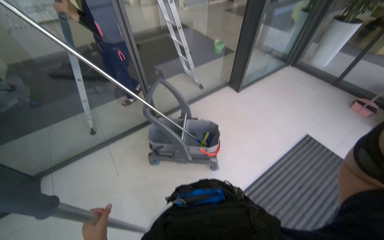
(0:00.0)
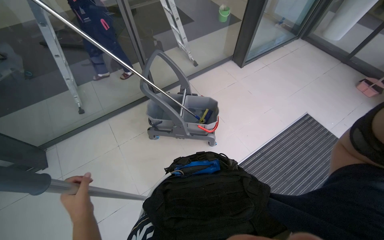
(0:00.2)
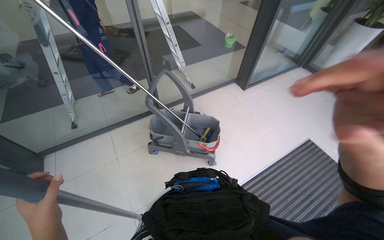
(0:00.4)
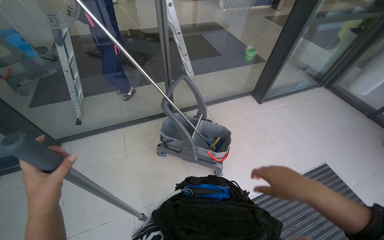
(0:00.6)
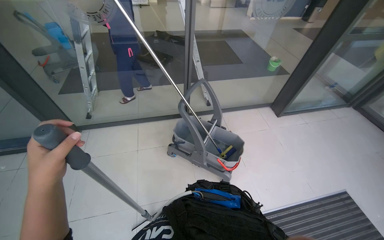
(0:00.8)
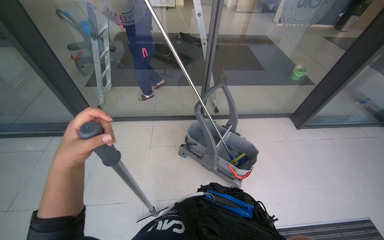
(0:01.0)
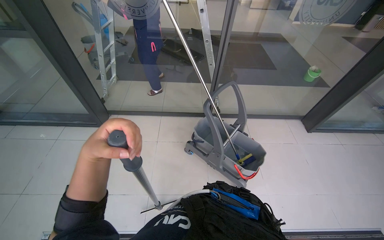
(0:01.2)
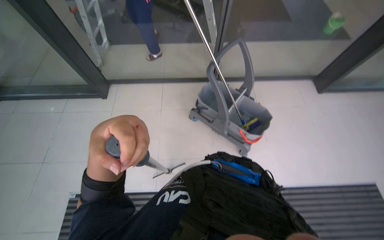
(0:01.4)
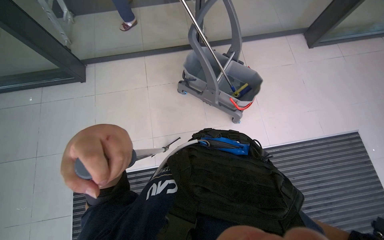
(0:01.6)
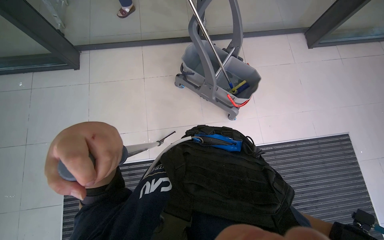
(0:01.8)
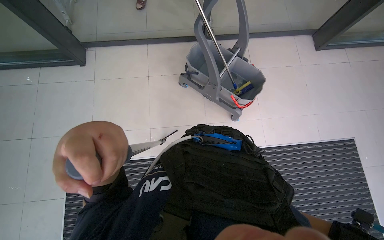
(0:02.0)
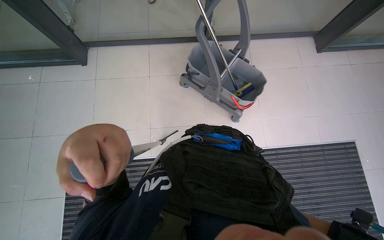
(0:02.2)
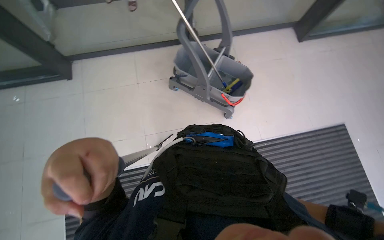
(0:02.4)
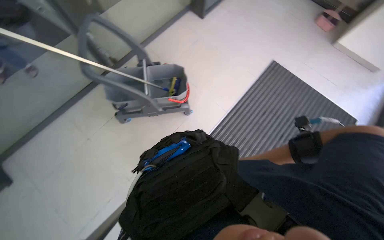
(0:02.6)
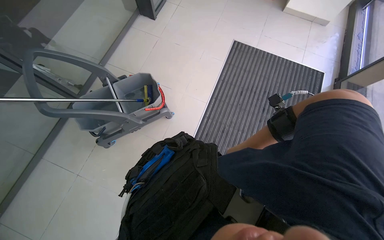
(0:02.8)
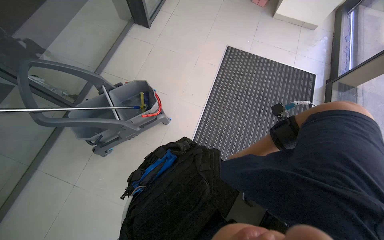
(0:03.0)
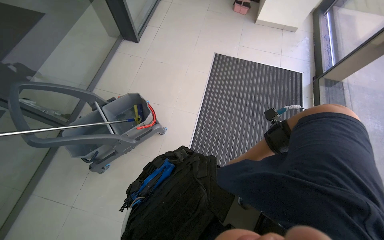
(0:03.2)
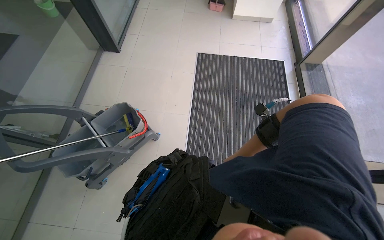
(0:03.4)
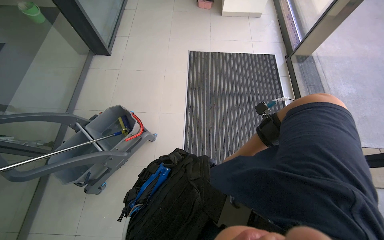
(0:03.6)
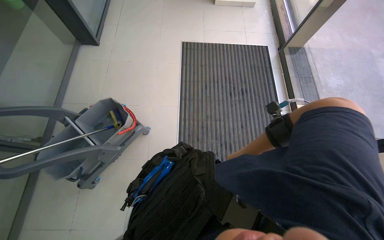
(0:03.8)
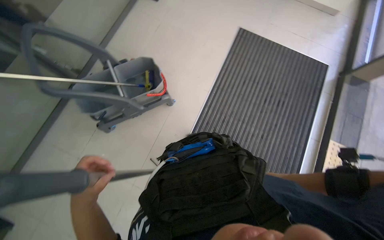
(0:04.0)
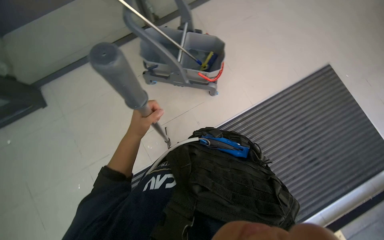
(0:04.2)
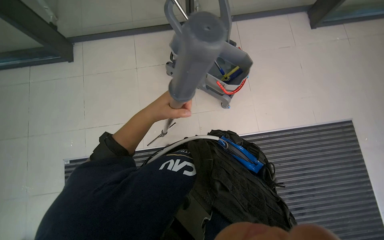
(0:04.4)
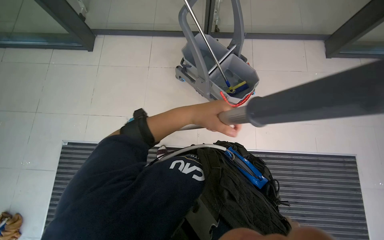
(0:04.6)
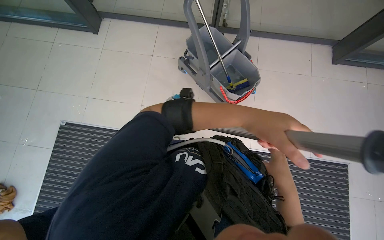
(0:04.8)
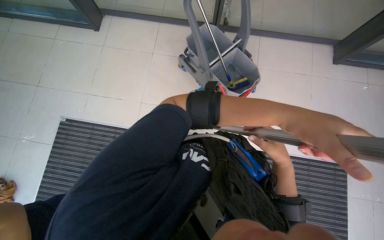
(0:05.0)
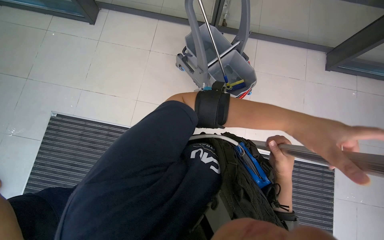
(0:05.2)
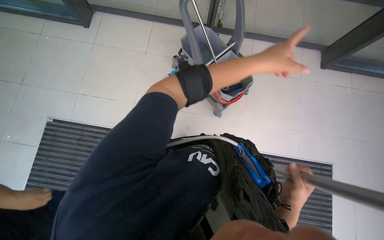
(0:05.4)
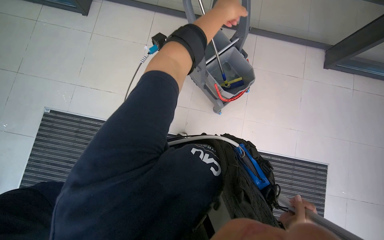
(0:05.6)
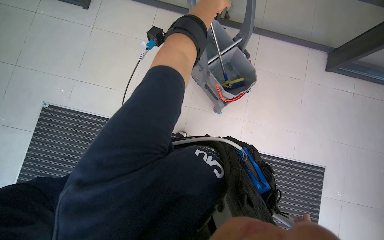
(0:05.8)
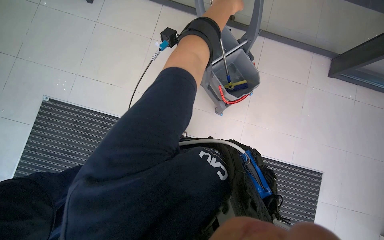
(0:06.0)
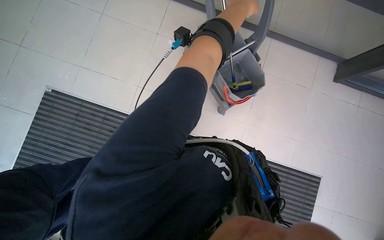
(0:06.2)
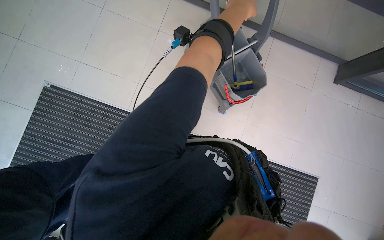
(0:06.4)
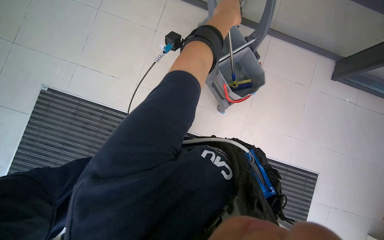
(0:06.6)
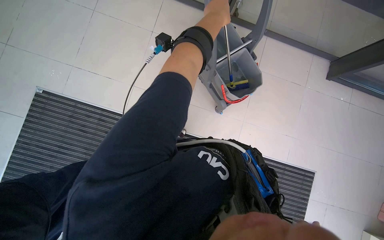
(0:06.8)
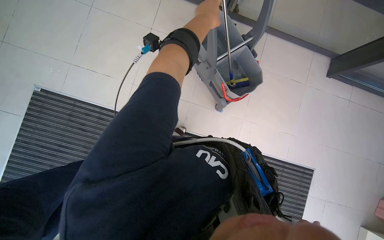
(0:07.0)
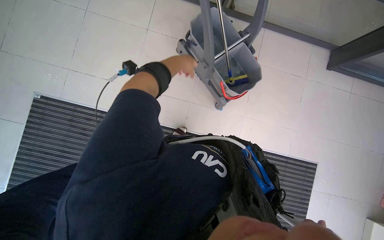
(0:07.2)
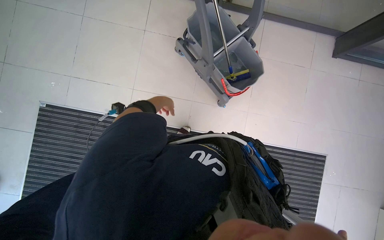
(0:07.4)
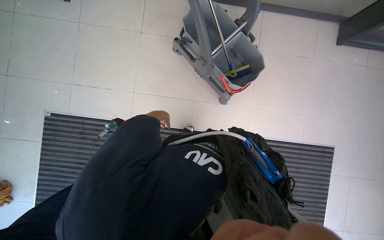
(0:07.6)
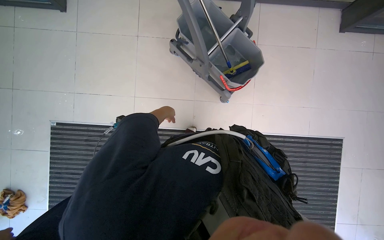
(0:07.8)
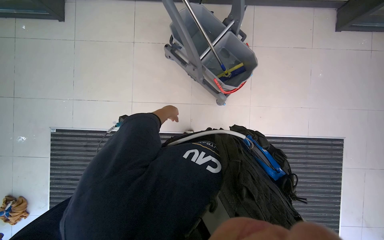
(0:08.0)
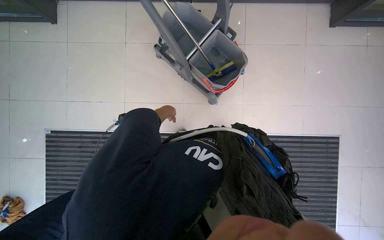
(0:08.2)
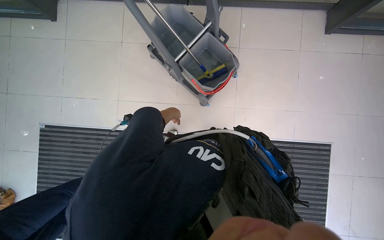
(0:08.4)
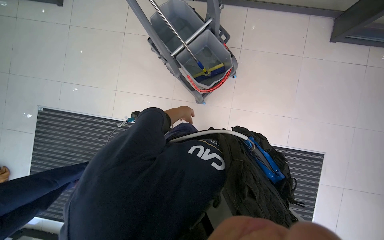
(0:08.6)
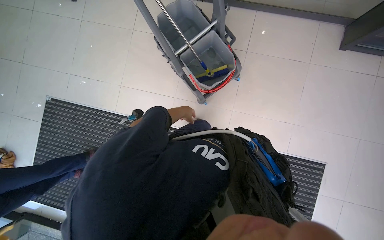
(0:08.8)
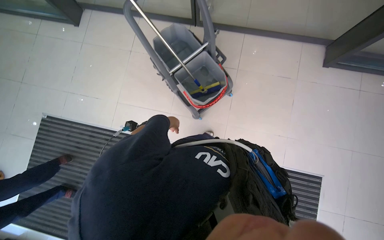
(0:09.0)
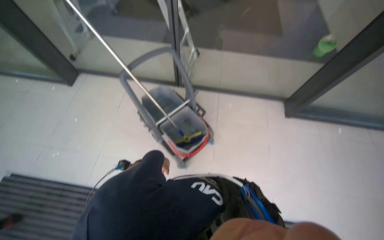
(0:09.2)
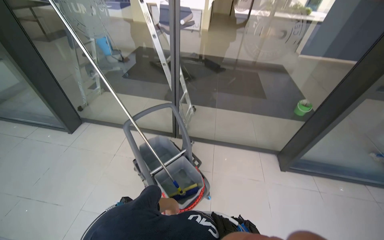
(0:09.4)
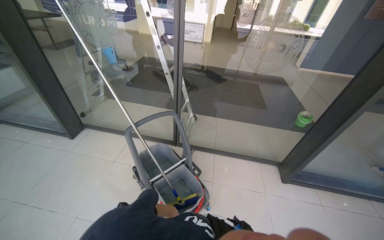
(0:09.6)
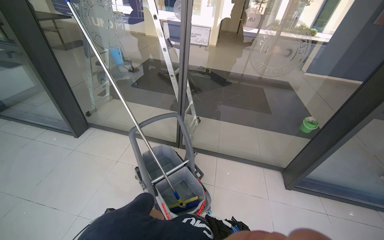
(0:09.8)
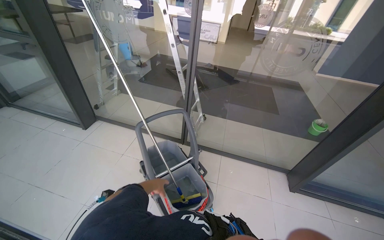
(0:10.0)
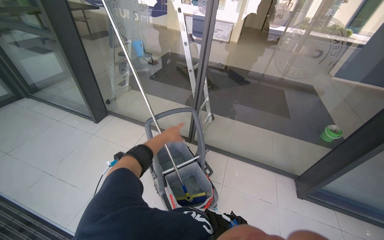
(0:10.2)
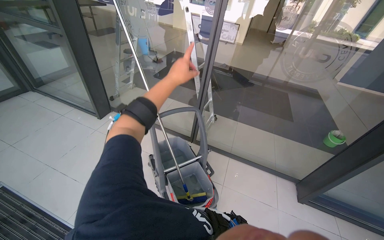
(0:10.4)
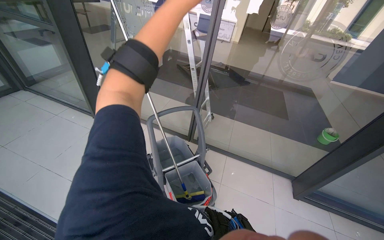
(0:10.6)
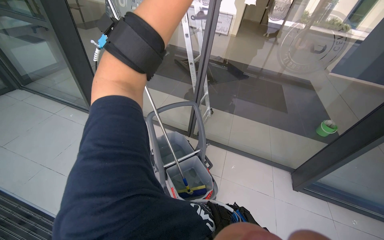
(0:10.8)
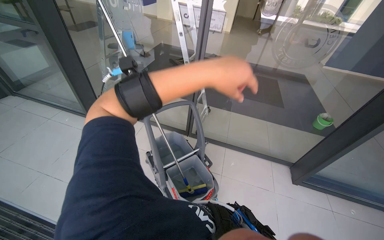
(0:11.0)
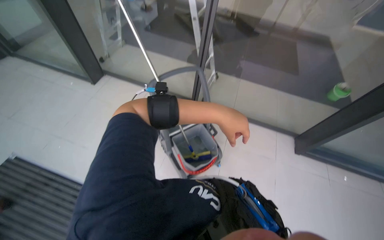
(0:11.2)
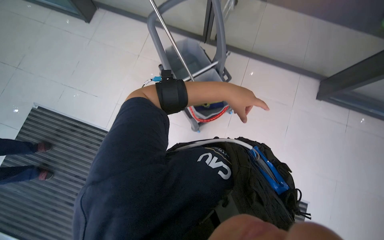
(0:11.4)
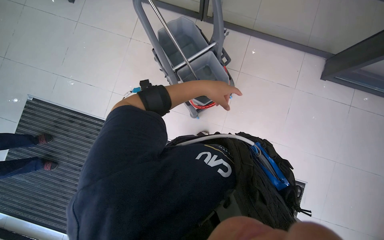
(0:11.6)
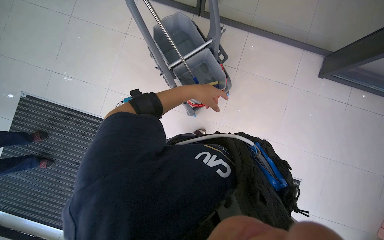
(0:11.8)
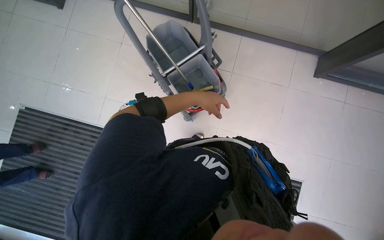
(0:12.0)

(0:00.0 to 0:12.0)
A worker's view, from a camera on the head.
Job: cleaning windows.
The whole recording: Cleaning glass windows. The worker cleans the large glass windows using a squeegee on a long pole and a cloth.
0:00.0 - 0:01.6: The head rotates approximately 25 degrees to the left. The camera pitches downward, by roughly 25 degrees.
0:01.6 - 0:03.0: The wearer looks some 60 degrees further to the right.
0:03.0 - 0:04.4: Everything in view rotates some 60 degrees clockwise.
0:09.0 - 0:10.4: The camera pitches upward, by approximately 40 degrees.
0:10.4 - 0:12.0: The wearer looks approximately 45 degrees further downward.

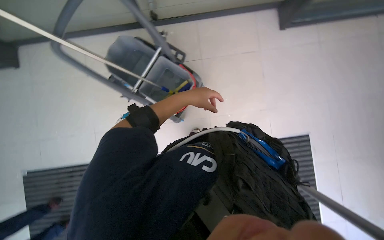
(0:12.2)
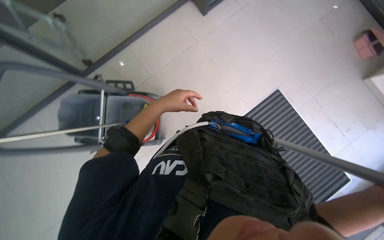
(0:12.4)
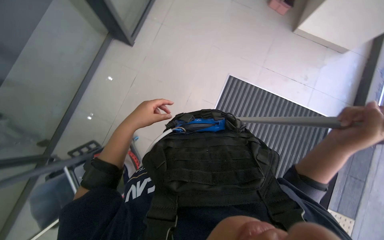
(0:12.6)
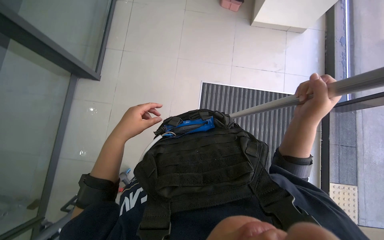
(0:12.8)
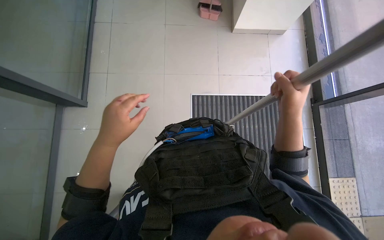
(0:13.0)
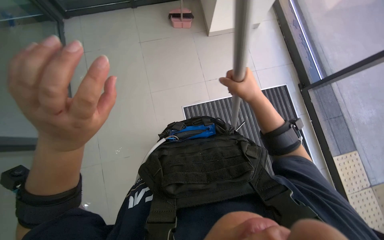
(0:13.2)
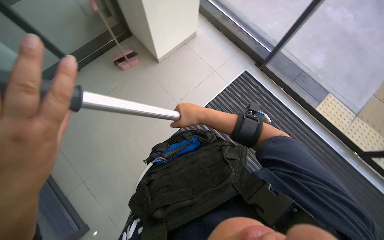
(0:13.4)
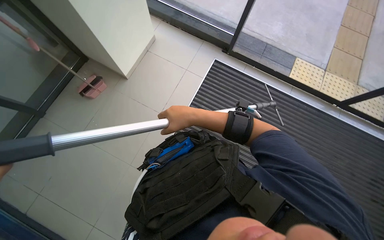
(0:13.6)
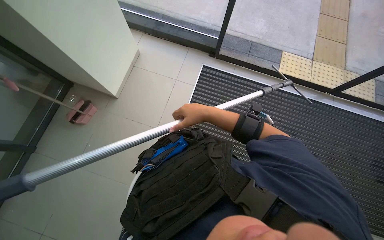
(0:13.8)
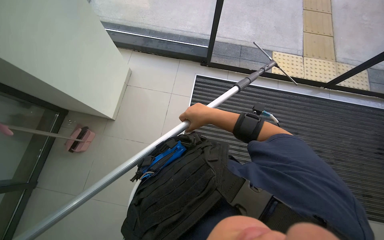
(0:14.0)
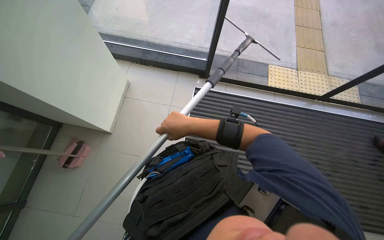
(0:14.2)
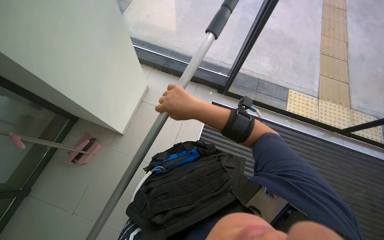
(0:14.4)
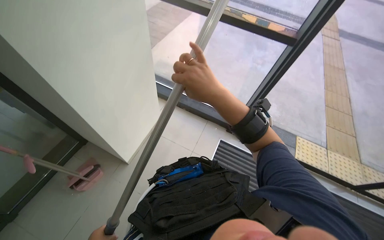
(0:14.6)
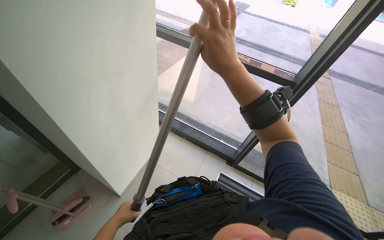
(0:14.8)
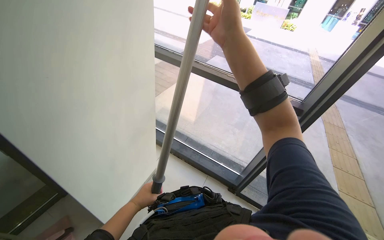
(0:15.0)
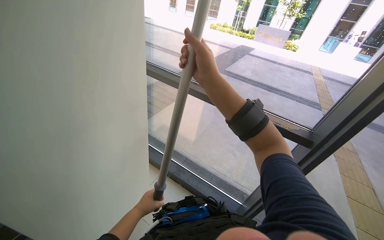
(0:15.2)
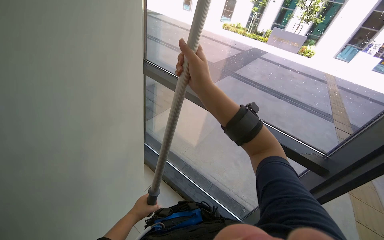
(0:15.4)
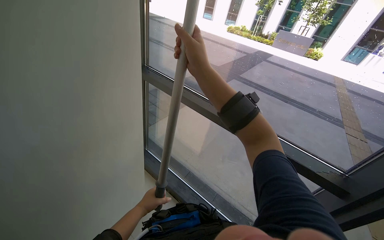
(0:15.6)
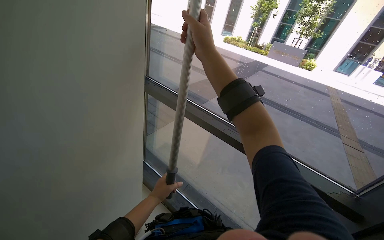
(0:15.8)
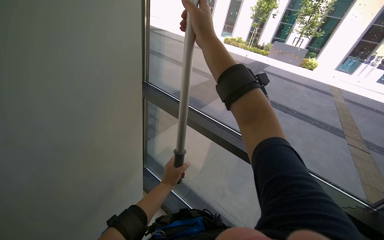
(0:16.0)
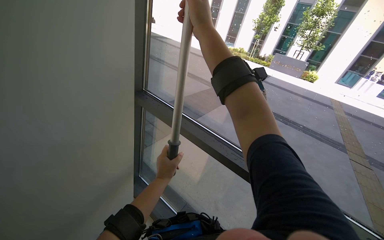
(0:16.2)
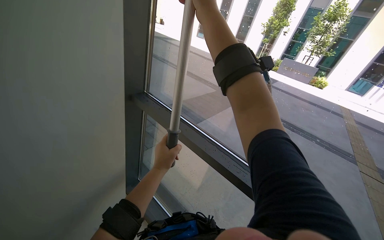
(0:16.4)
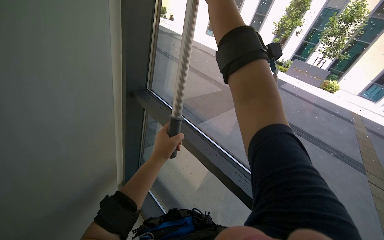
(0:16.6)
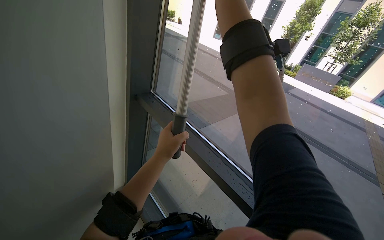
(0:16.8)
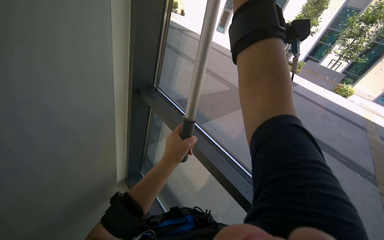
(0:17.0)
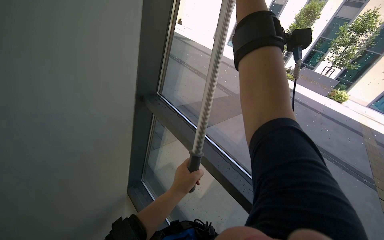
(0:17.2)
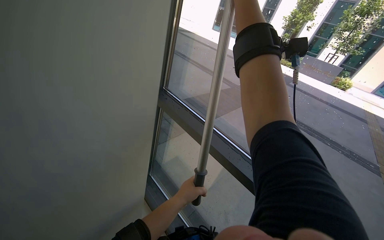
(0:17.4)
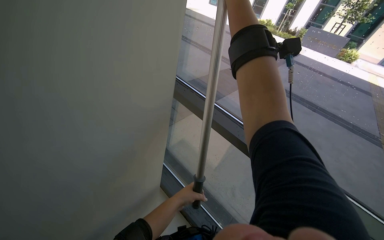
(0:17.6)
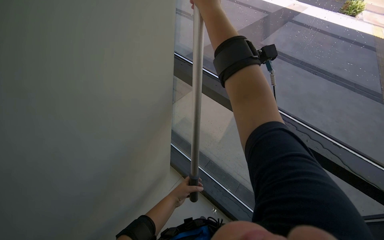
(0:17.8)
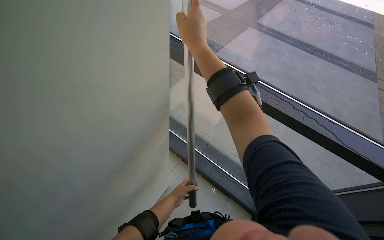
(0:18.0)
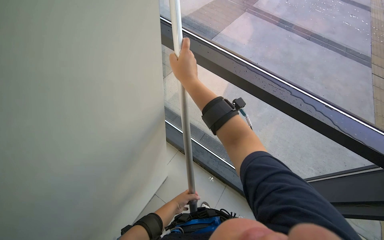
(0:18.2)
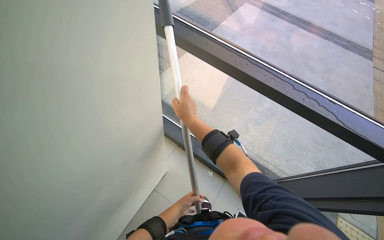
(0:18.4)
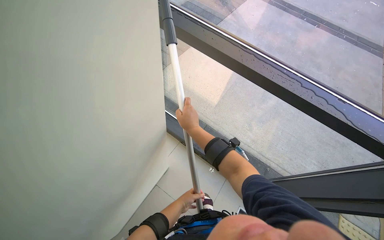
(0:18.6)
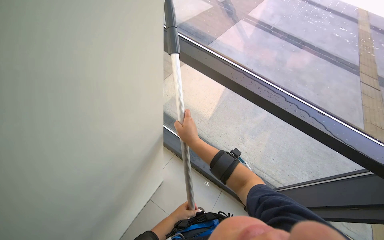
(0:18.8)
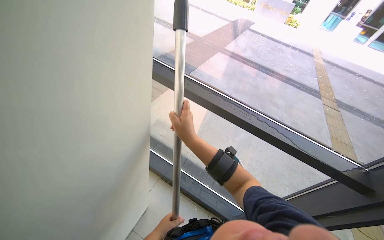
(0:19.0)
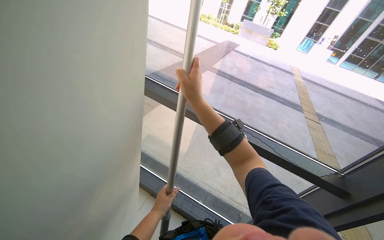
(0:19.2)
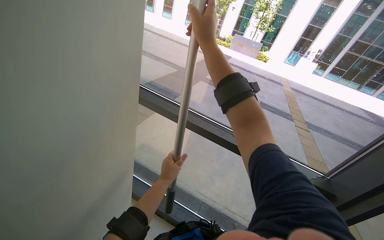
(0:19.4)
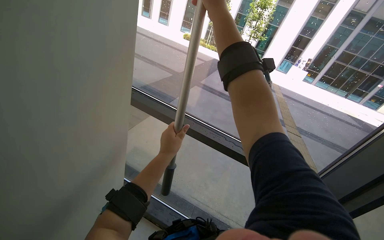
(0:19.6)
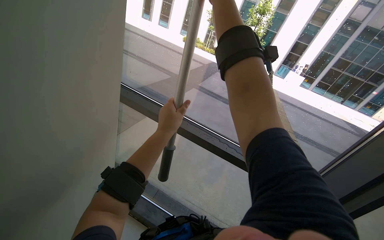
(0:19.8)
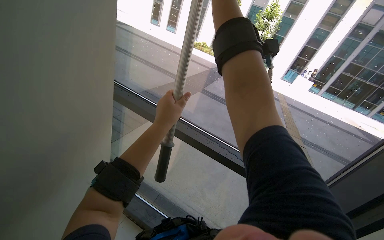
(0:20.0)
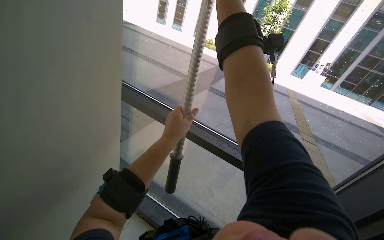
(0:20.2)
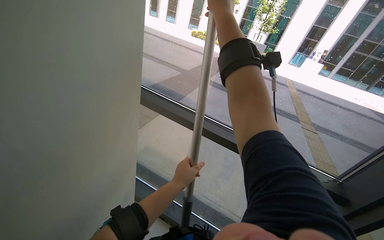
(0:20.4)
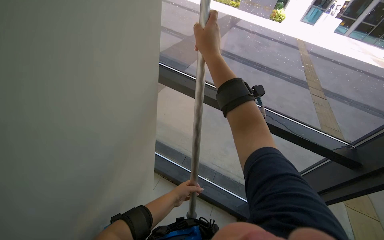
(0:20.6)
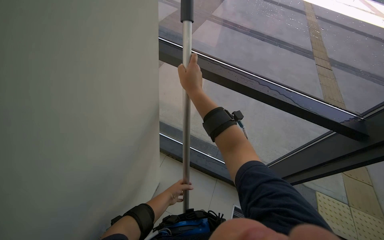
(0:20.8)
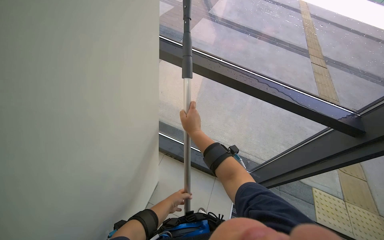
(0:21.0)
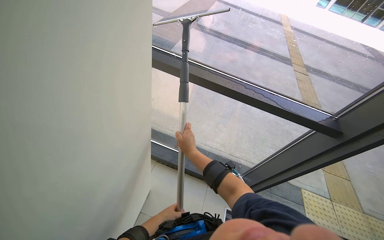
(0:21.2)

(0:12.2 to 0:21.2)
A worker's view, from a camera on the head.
Job: cleaning windows.
The whole recording: Cleaning glass windows. The worker cleans the large glass windows using a squeegee on a long pole and a cloth.
0:12.2 - 0:13.8: The head turns to the right by about 100 degrees. The view tips upward by roughly 15 degrees.
0:13.8 - 0:15.2: The head travels roughly 60 cm. The wearer looks approximately 40 degrees further upward.
0:15.2 - 0:16.6: The camera travels roughly 50 cm.
0:18.2 - 0:19.8: The camera sweeps to the right, by some 15 degrees. The camera pitches upward, by roughly 25 degrees. The left hand heads up the picture and nearer to the camera, covering approximately 40 cm.
0:19.8 - 0:21.2: The camera pitches downward, by roughly 20 degrees. The left hand is displaced down the picture and to the left by about 50 cm.
